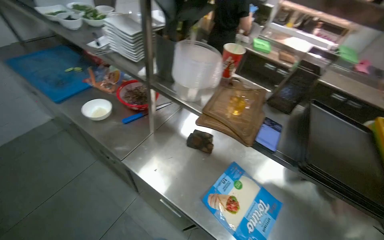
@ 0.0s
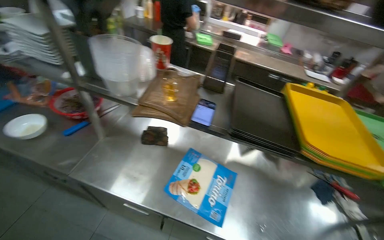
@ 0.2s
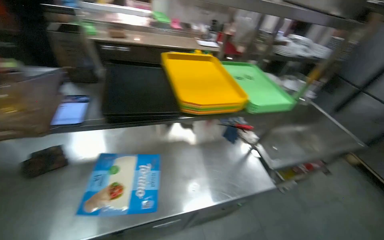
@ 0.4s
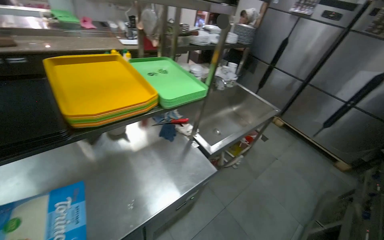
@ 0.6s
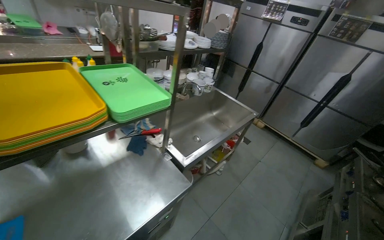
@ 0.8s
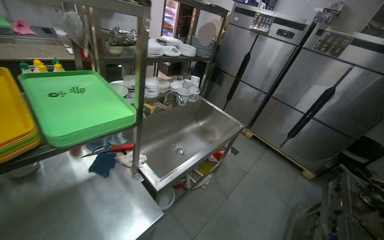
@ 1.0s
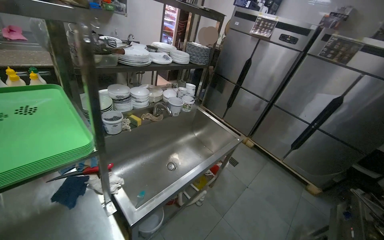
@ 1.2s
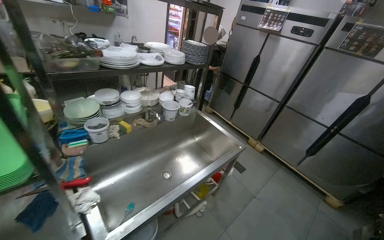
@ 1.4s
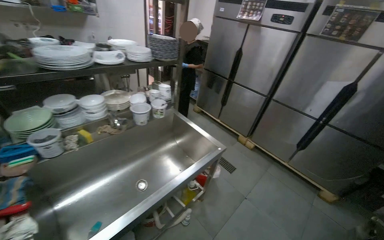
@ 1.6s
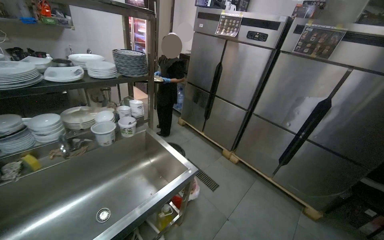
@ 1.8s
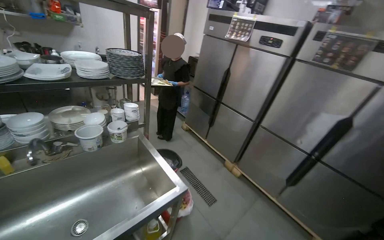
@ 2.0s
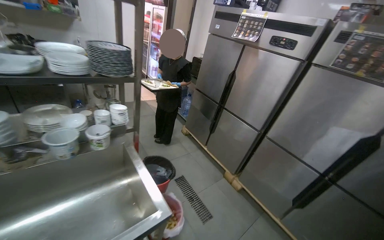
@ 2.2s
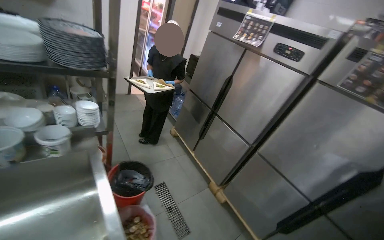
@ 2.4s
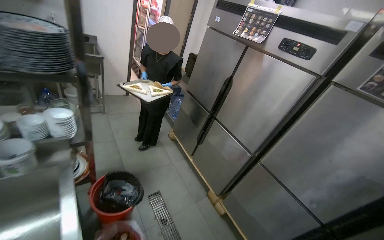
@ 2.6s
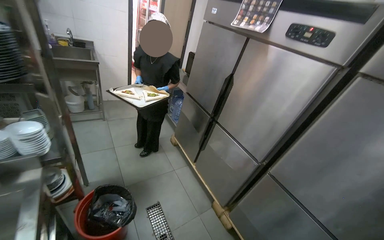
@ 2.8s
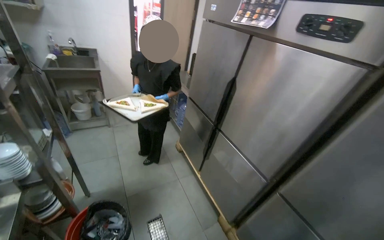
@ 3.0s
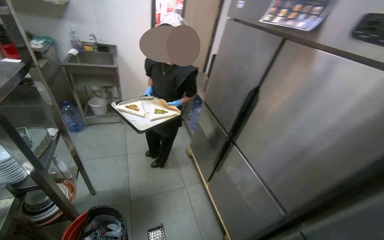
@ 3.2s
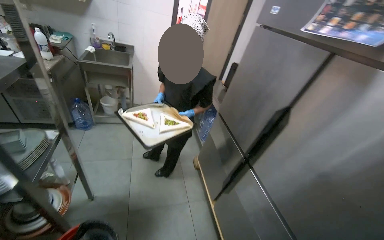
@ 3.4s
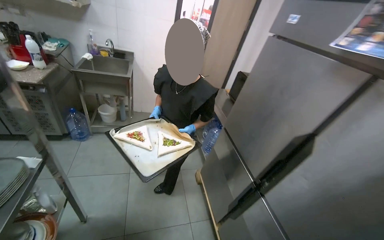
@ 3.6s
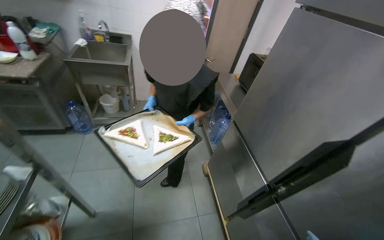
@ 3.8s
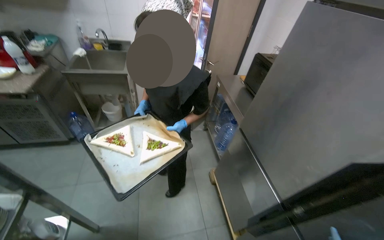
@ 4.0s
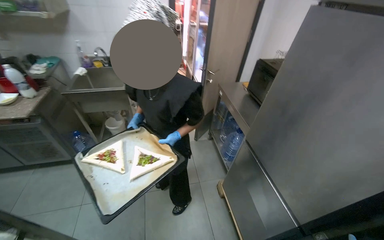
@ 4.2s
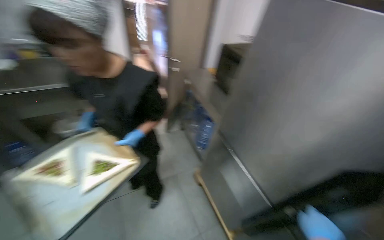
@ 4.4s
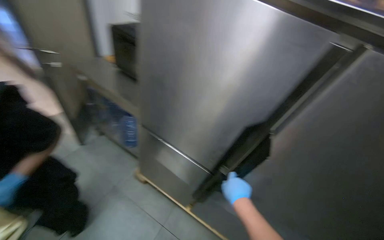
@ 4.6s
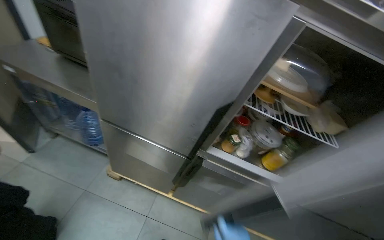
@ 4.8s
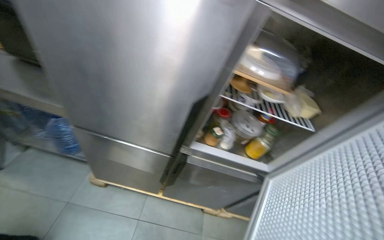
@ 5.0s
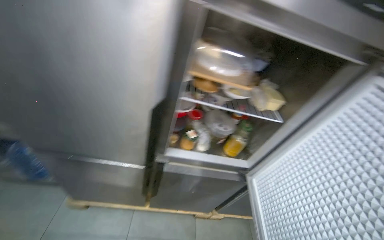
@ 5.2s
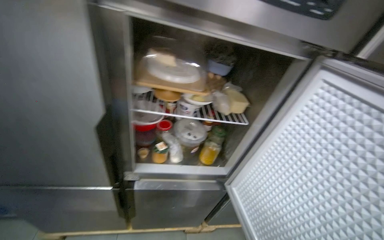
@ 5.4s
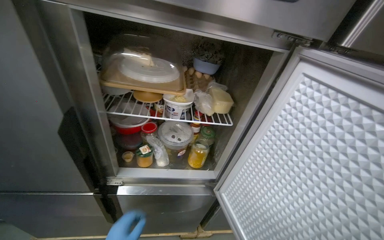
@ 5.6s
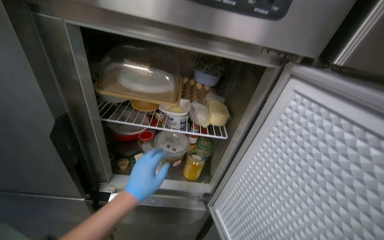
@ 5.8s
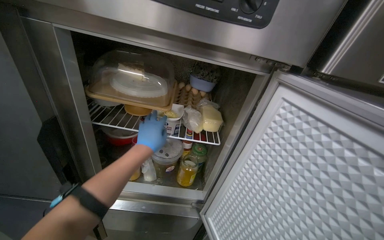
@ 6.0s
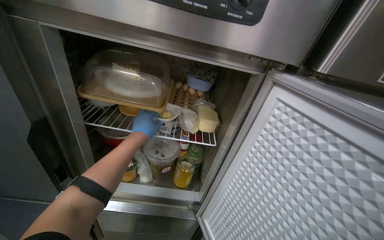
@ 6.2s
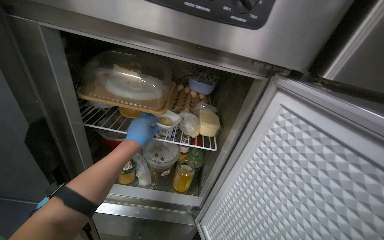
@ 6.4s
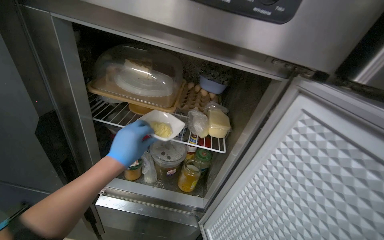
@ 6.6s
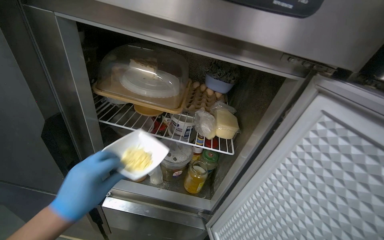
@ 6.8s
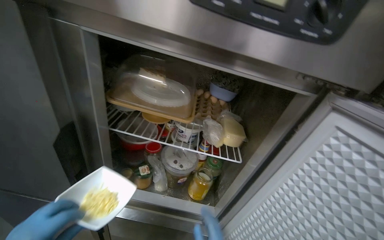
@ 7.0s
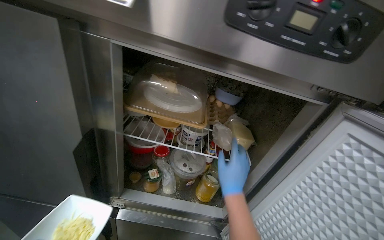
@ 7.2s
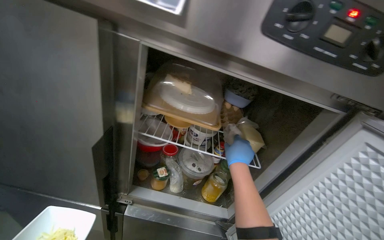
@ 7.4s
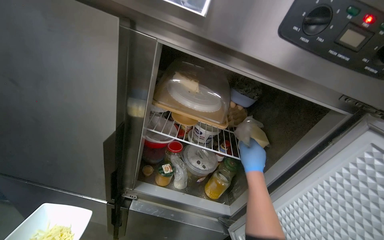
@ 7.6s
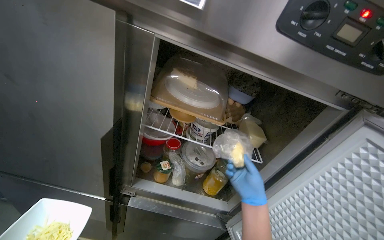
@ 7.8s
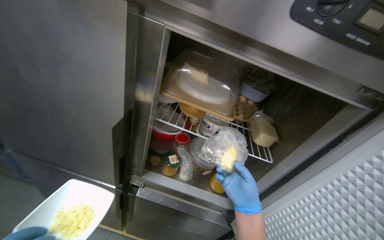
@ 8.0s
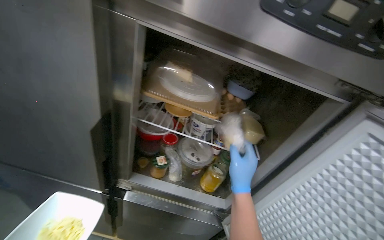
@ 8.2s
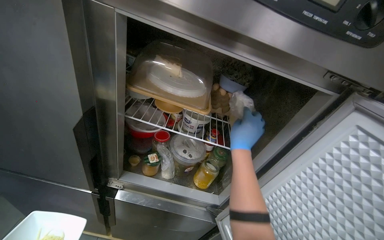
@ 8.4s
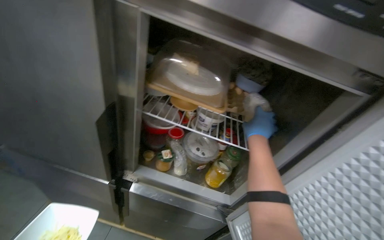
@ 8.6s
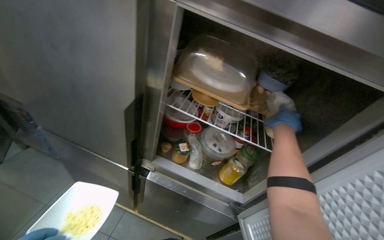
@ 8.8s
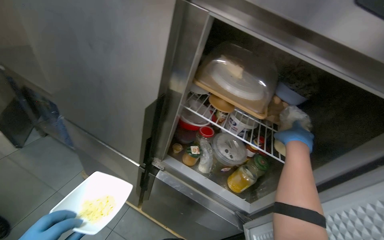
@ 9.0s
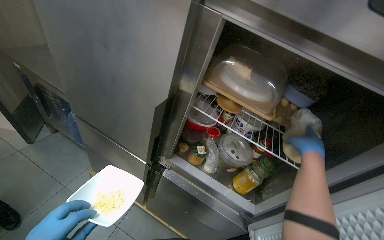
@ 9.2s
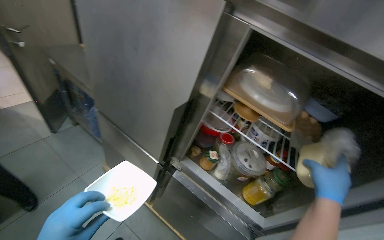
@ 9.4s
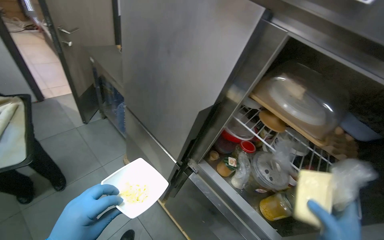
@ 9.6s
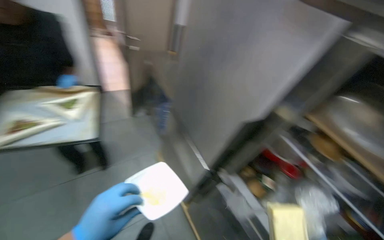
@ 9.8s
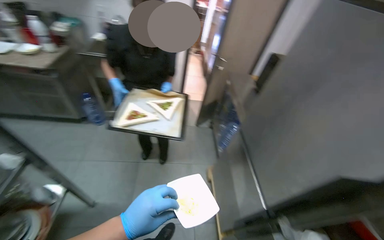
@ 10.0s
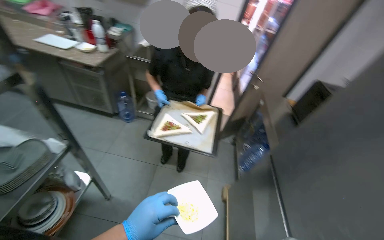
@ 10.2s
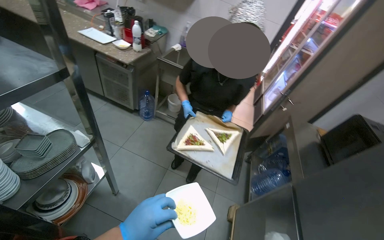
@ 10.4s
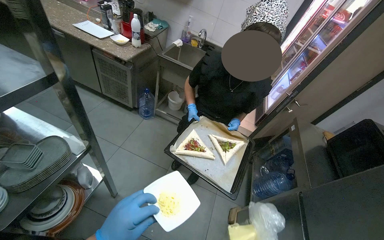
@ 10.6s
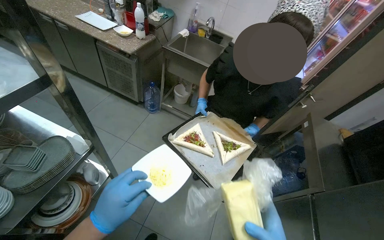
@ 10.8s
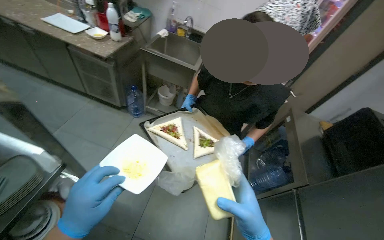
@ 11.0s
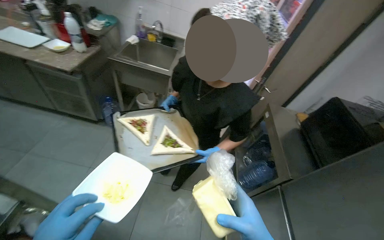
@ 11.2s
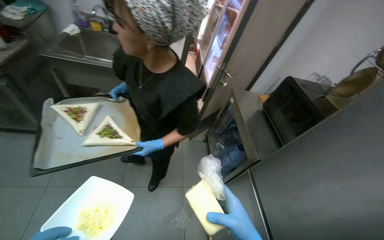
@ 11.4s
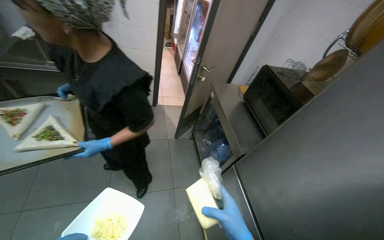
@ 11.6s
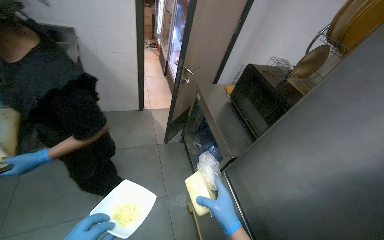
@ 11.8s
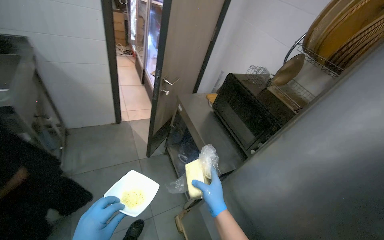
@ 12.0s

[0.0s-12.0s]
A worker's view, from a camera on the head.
Job: preparing food.
The whole recording: Taking components from refrigerator. The worker takes the required components from the refrigerator.
0.0s to 1.6s: The head travels approximately 1.5 m. The head turns to the right by about 75 degrees.
1.6s to 3.0s: The wearer moves roughly 1.5 m. The head rotates roughly 15 degrees to the left.
3.0s to 4.4s: The camera travels roughly 80 cm.
4.4s to 6.0s: The wearer moves some 50 cm. The wearer looks about 60 degrees further to the right.
7.6s to 9.0s: The wearer's head swings roughly 20 degrees to the left.
9.0s to 10.4s: The head rotates roughly 75 degrees to the left. The view tilts approximately 15 degrees upward.
10.4s to 12.0s: The head travels some 70 cm. The head rotates roughly 35 degrees to the right.

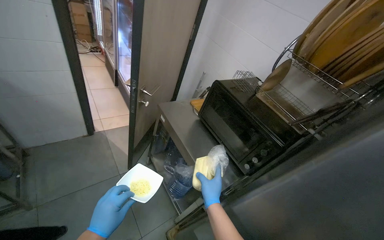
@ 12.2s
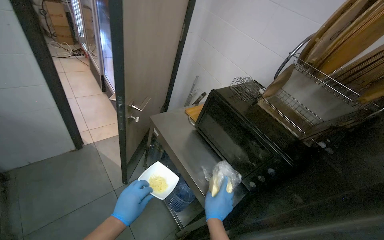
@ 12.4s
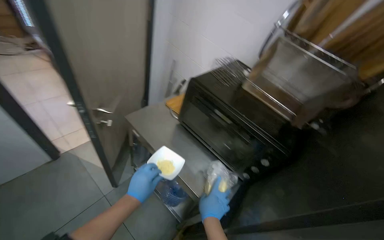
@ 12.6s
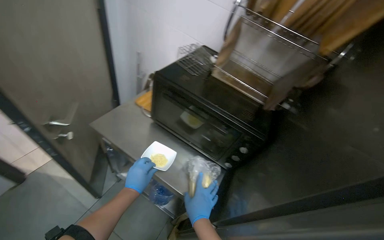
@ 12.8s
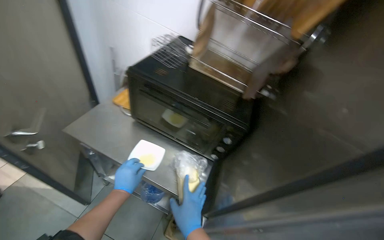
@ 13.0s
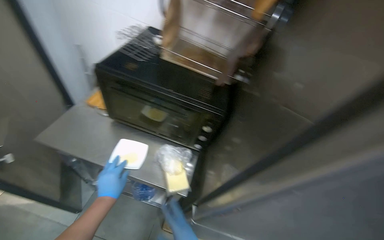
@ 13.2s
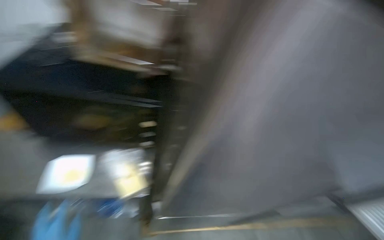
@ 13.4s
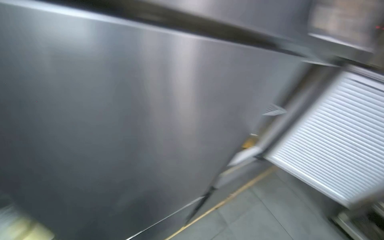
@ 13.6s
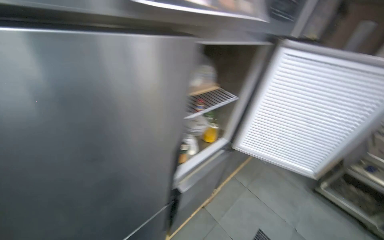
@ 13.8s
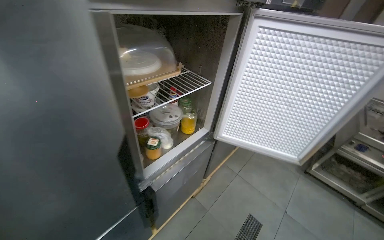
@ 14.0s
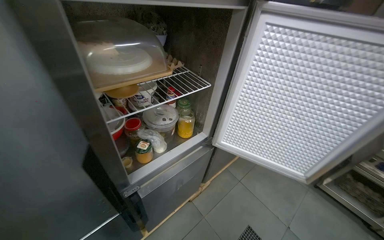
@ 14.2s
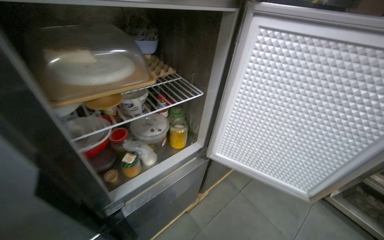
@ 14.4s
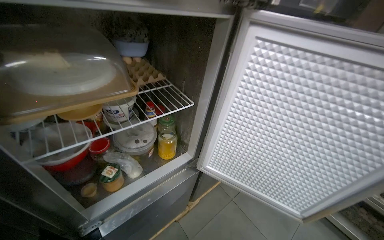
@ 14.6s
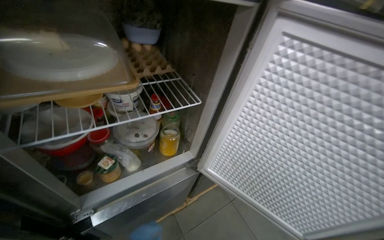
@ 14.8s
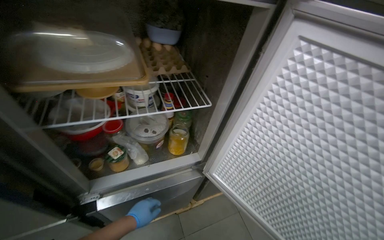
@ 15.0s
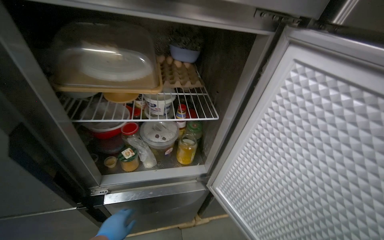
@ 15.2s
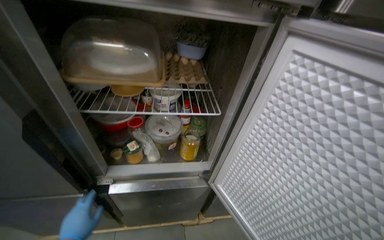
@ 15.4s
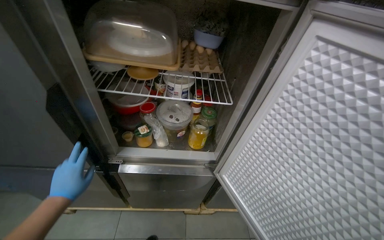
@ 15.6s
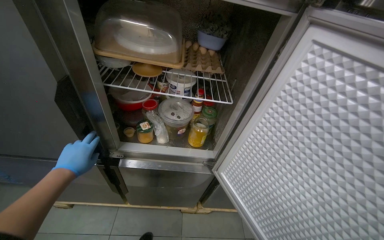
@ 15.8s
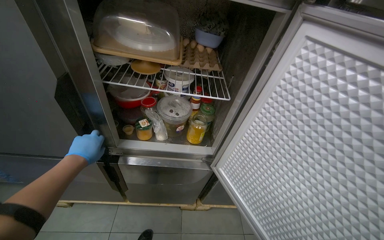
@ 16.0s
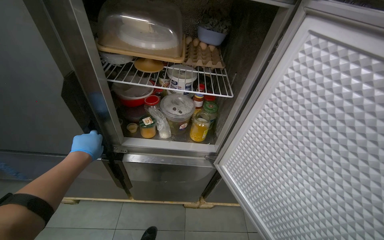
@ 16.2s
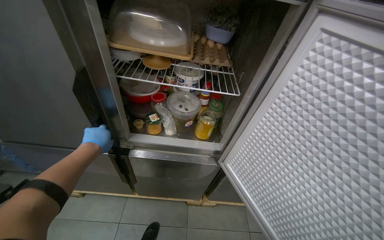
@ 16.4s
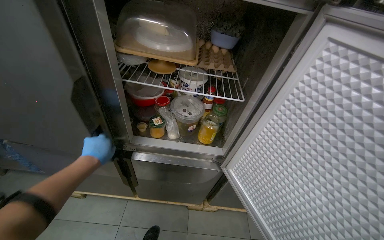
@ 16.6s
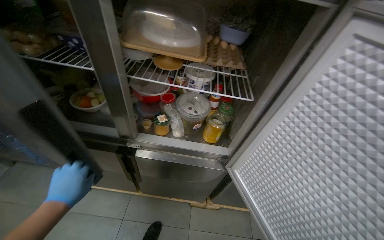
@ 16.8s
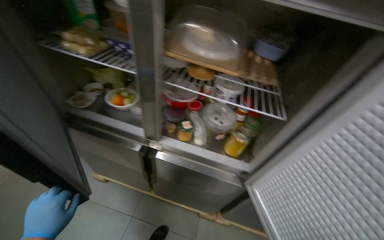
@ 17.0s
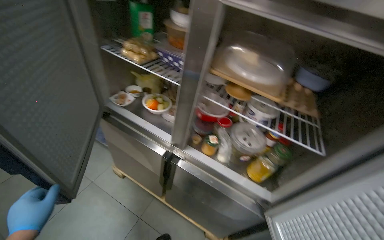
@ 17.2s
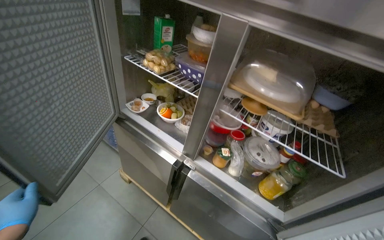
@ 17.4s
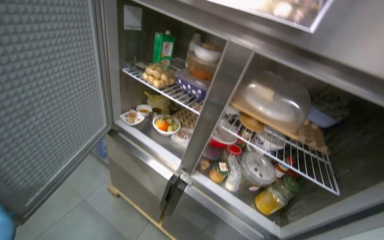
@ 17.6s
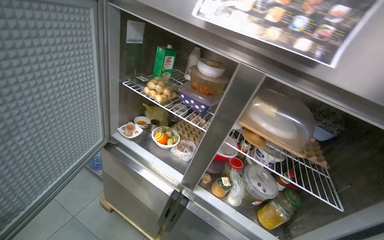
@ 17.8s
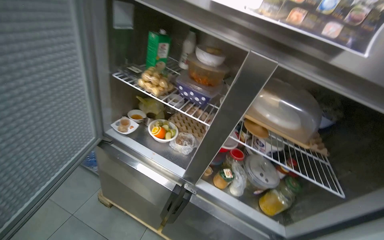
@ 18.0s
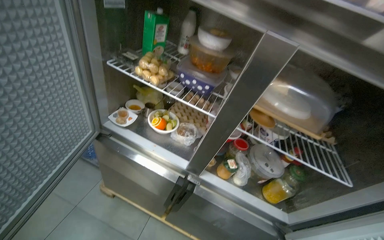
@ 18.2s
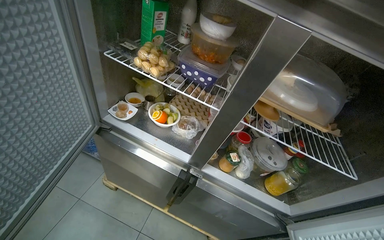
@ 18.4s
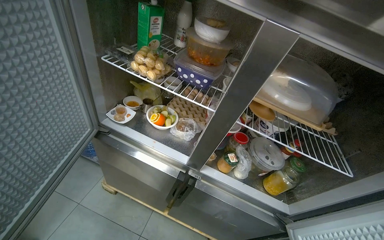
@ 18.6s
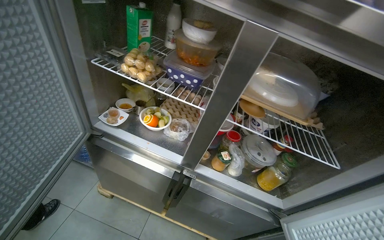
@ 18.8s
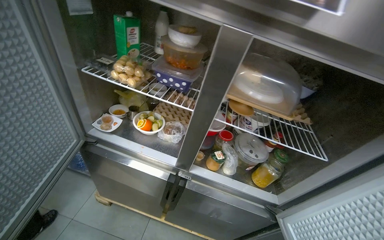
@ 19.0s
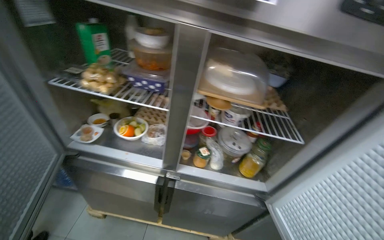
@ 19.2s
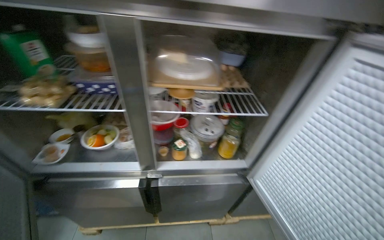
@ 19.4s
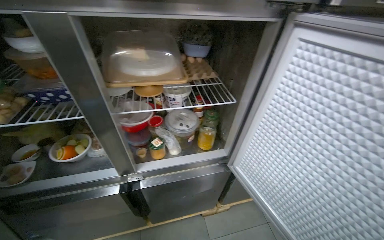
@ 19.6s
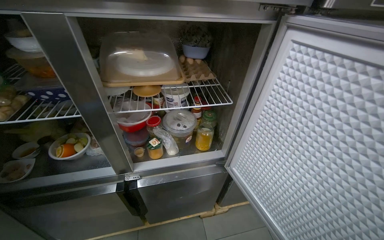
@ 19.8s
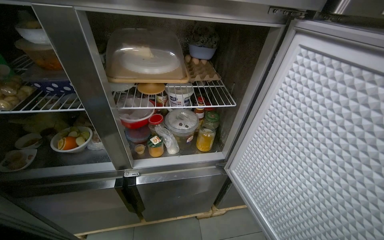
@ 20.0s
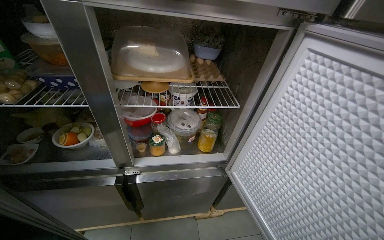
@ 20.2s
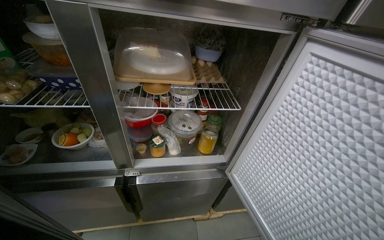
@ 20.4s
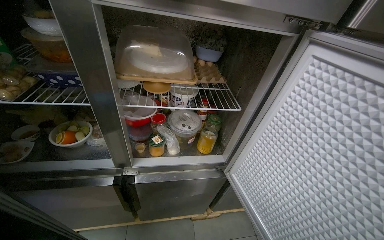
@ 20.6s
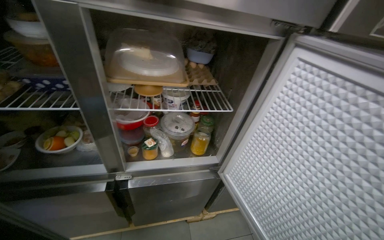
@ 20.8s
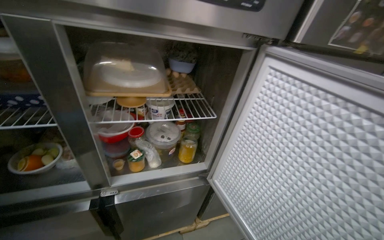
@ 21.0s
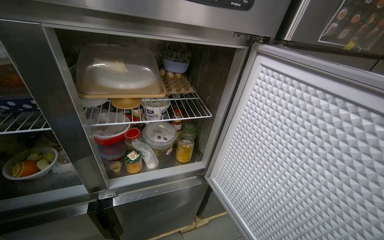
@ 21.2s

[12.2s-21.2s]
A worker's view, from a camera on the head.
Job: preparing food.
The whole recording: Taking components from refrigerator. The worker takes the required components from the refrigerator.
12.2s to 13.8s: The head turns to the right by some 75 degrees. The view tips downward by roughly 20 degrees.
13.8s to 15.2s: The head travels approximately 60 cm. The wearer looks approximately 30 degrees further to the left.
15.2s to 16.6s: The left hand is displaced up the picture by about 10 cm.
18.2s to 19.8s: The wearer looks some 35 degrees further to the right.
